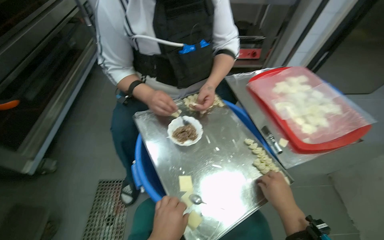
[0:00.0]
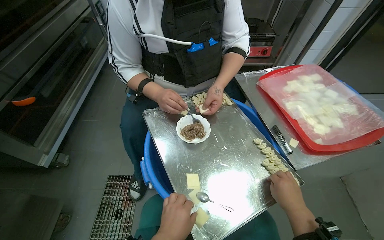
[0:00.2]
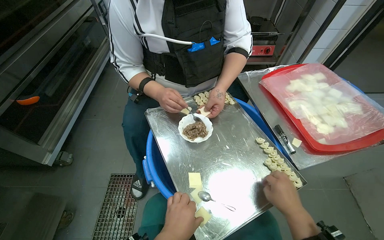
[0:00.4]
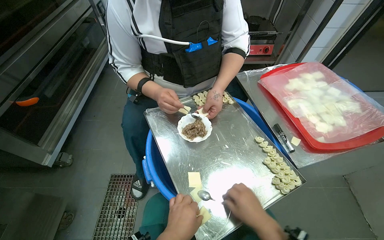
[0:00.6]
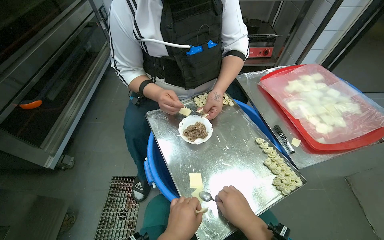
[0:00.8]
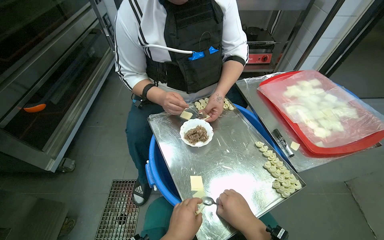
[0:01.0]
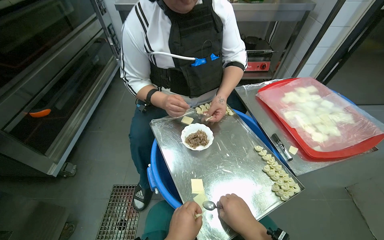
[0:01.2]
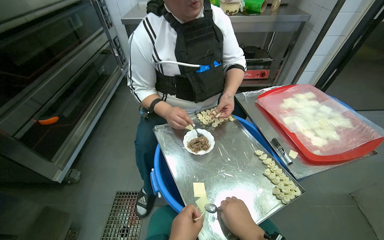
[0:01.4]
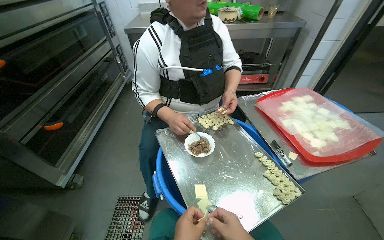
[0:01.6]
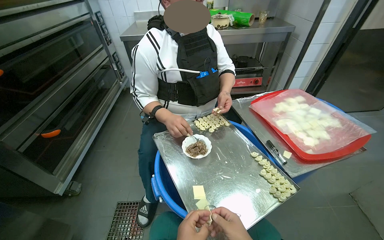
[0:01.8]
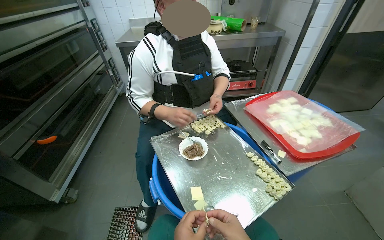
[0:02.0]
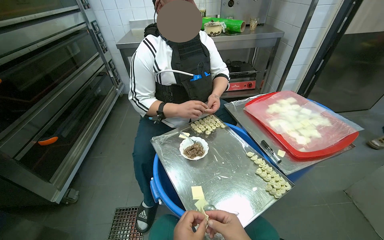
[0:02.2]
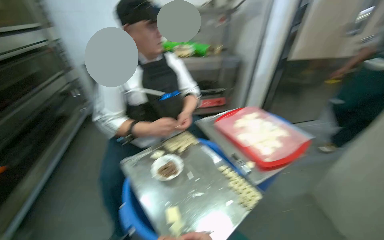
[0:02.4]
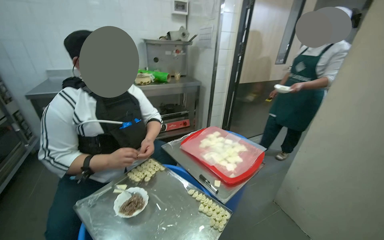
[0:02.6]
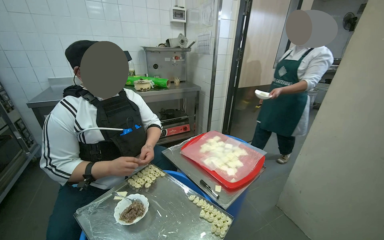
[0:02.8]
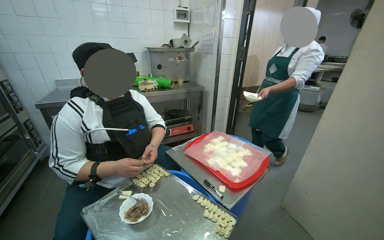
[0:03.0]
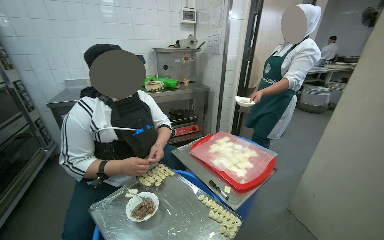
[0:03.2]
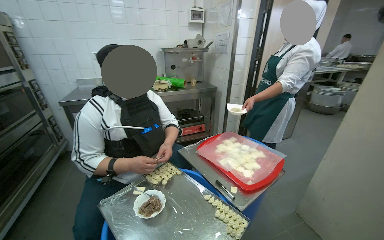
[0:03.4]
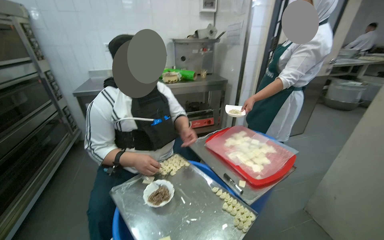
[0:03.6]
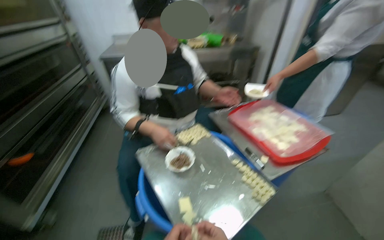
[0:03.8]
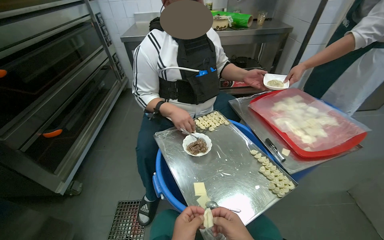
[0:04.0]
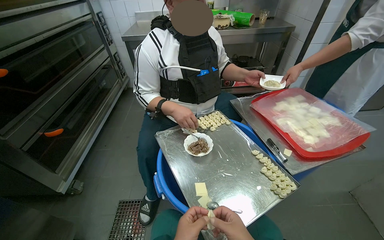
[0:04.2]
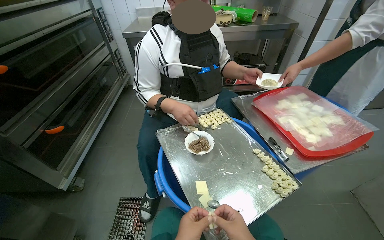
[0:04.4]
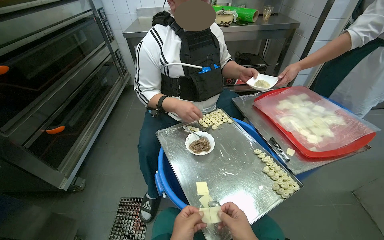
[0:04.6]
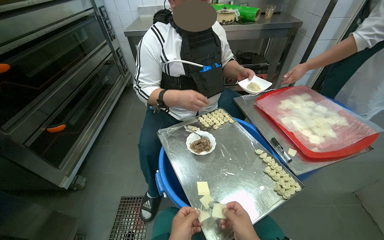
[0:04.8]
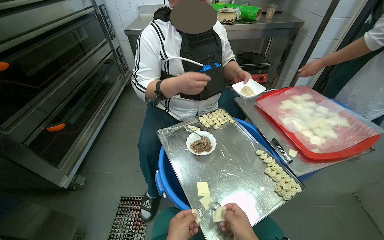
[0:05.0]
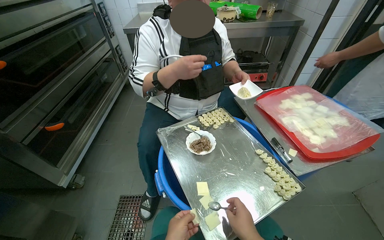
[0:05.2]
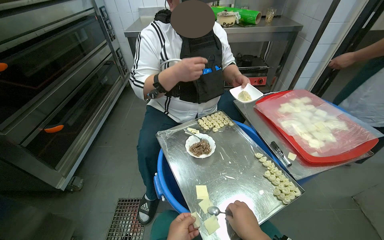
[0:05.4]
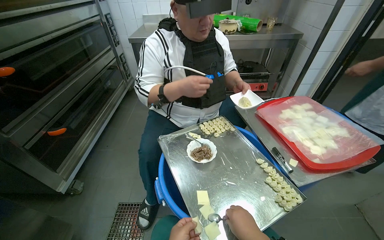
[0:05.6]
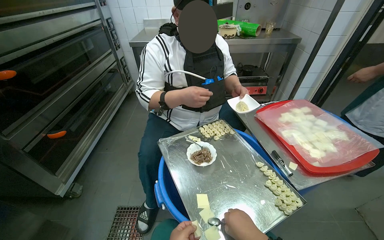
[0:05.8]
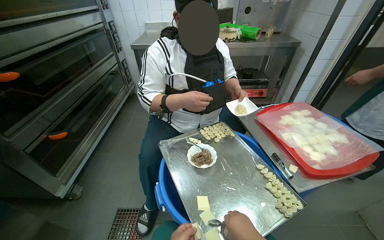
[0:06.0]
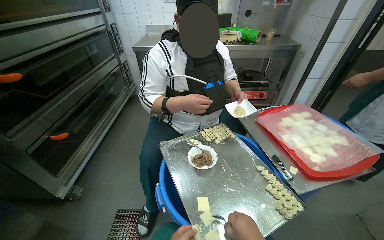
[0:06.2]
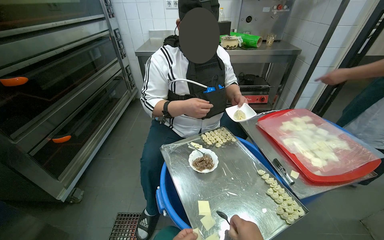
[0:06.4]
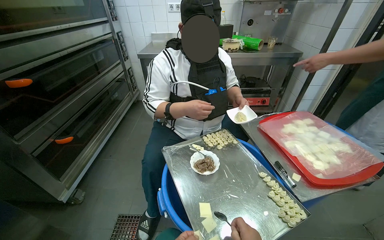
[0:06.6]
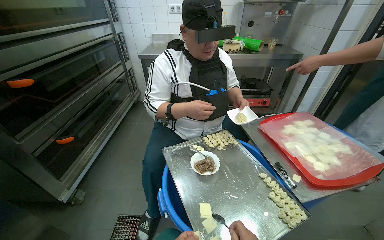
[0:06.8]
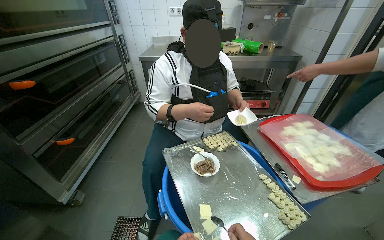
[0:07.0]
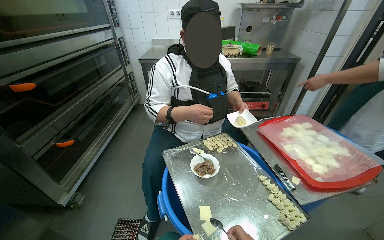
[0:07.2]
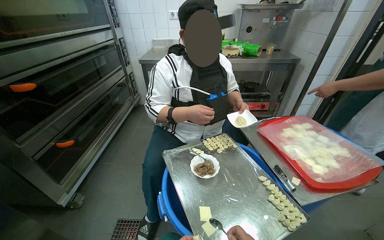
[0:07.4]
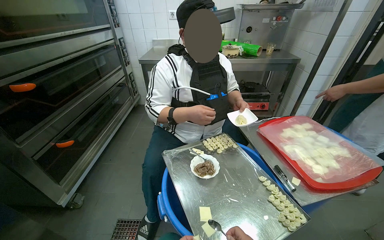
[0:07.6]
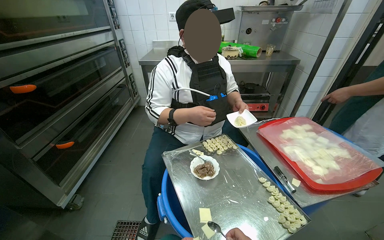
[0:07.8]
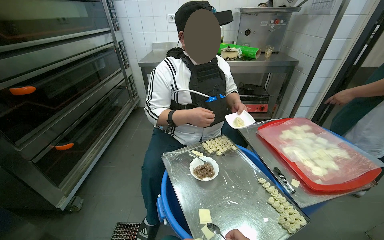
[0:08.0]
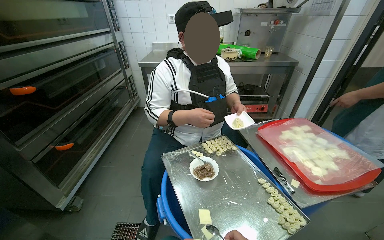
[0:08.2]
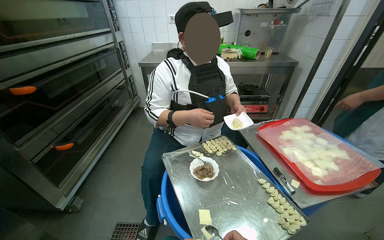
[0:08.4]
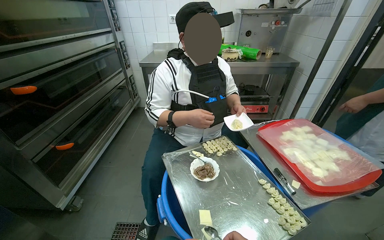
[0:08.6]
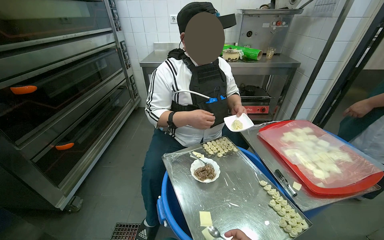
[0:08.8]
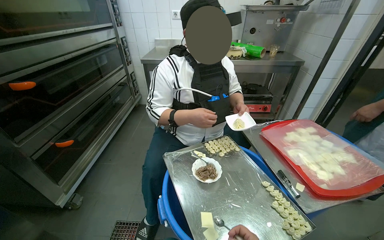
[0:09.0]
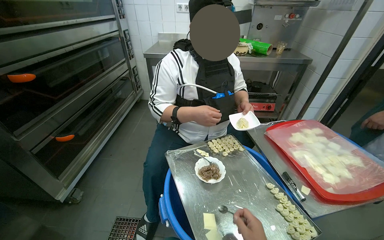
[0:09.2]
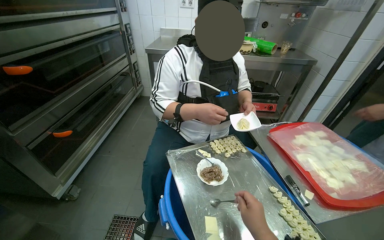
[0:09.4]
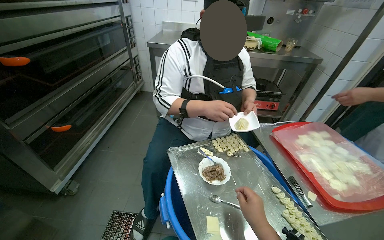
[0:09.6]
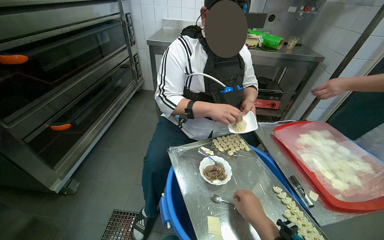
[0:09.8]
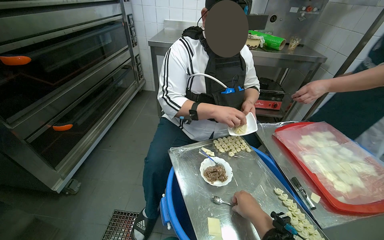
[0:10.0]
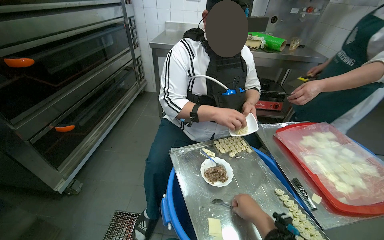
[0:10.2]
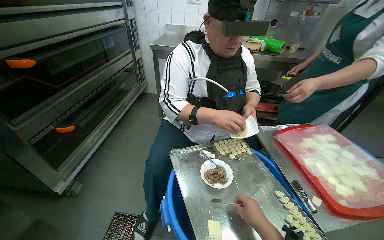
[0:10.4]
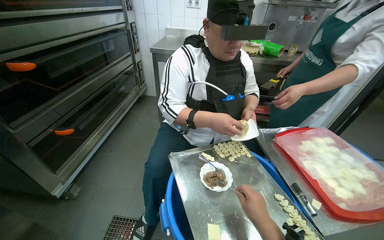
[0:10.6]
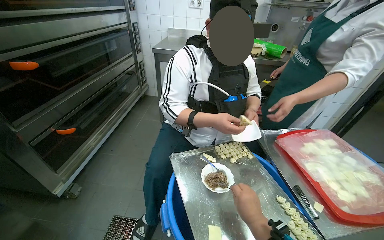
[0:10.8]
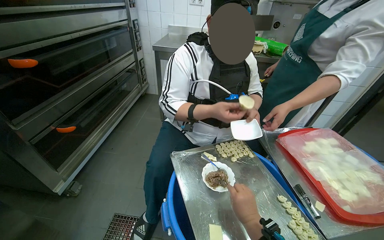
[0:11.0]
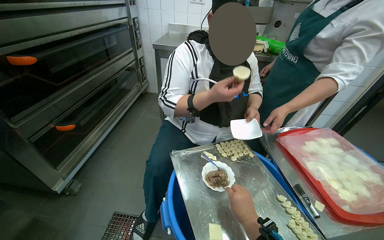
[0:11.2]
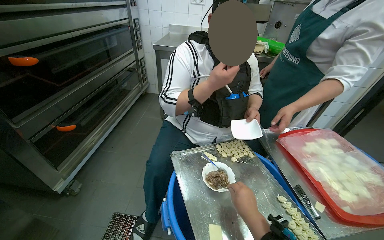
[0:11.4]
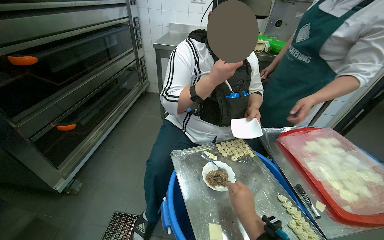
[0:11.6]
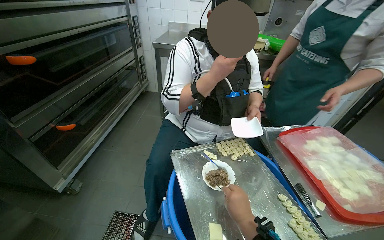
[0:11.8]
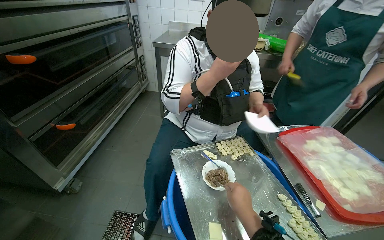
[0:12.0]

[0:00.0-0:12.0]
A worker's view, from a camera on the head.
Job: preparing food.
The whole recording: Preparing dumplings with filling. The worker continues to prepare dumplings by adding filling to dough pieces and shaping them.
0:01.6 to 0:03.0: The wearer's head swings roughly 25 degrees to the right. The wearer looks about 20 degrees further upward.
0:03.0 to 0:04.4: The wearer looks some 25 degrees further to the left. The view tilts approximately 20 degrees downward.

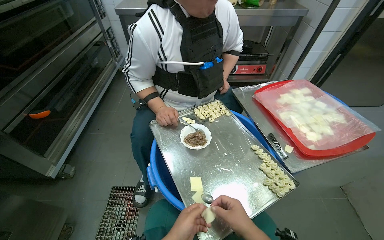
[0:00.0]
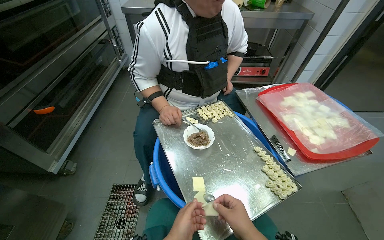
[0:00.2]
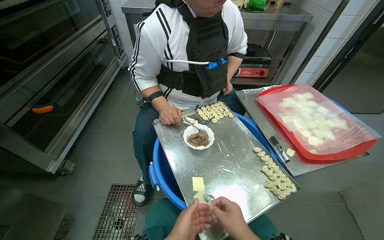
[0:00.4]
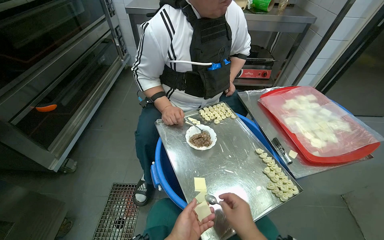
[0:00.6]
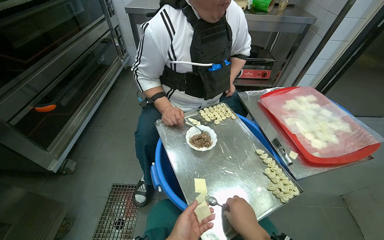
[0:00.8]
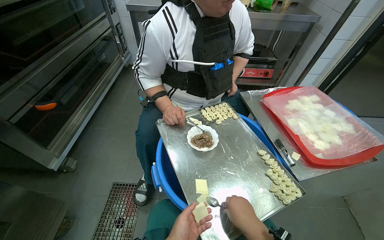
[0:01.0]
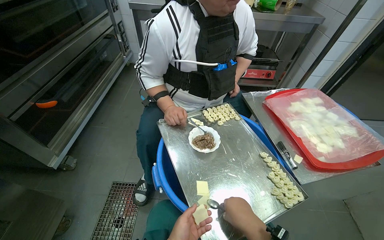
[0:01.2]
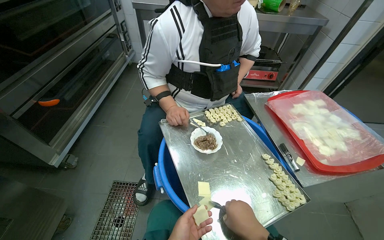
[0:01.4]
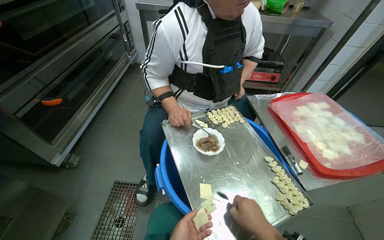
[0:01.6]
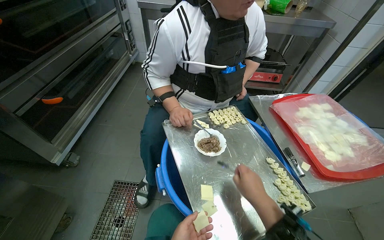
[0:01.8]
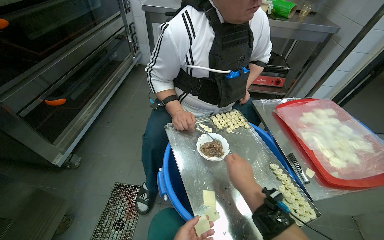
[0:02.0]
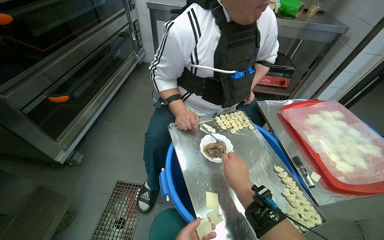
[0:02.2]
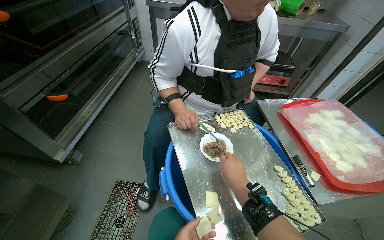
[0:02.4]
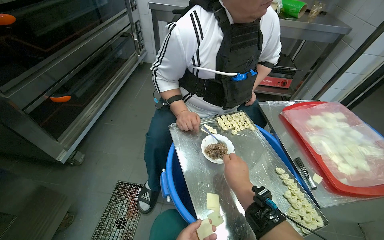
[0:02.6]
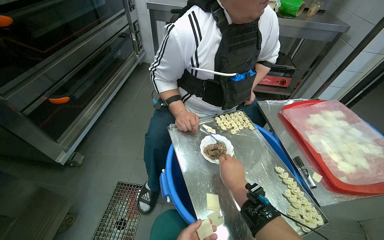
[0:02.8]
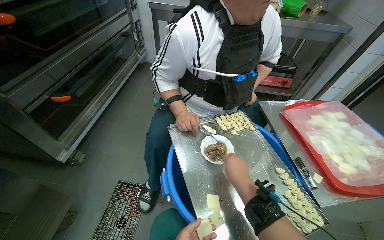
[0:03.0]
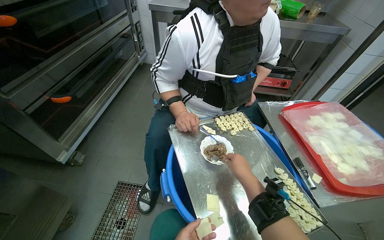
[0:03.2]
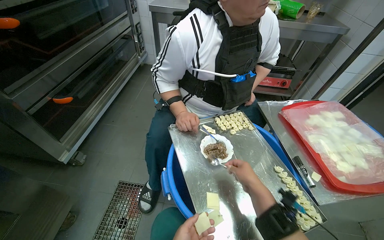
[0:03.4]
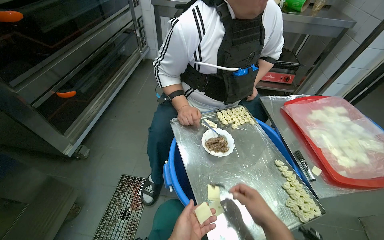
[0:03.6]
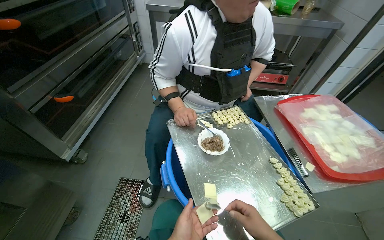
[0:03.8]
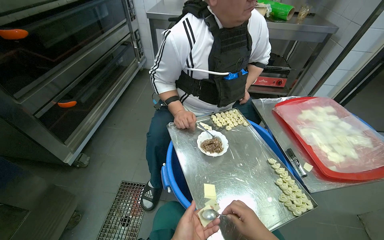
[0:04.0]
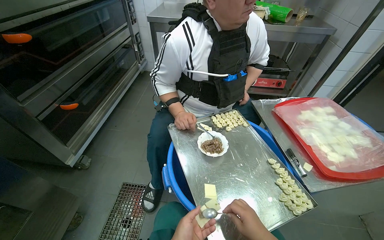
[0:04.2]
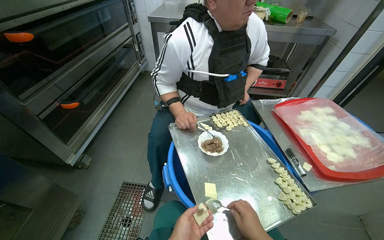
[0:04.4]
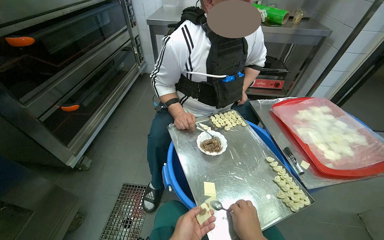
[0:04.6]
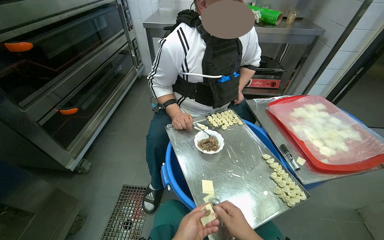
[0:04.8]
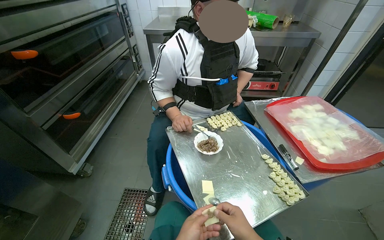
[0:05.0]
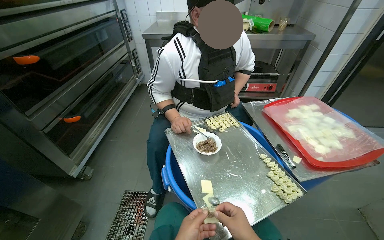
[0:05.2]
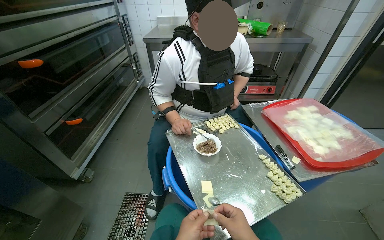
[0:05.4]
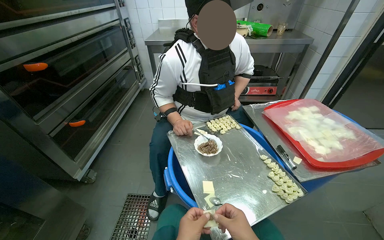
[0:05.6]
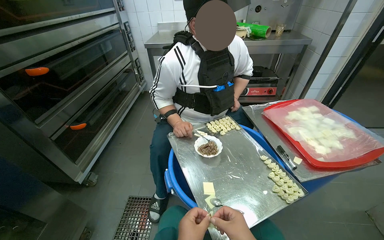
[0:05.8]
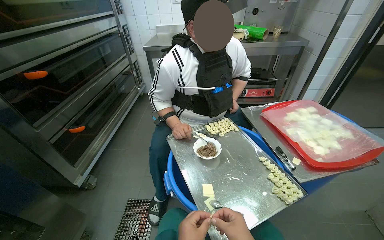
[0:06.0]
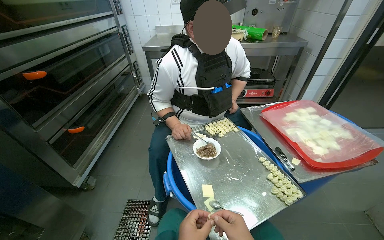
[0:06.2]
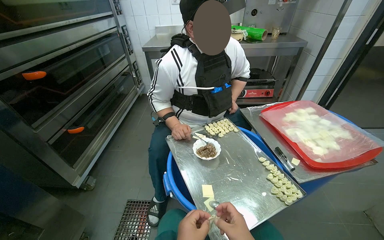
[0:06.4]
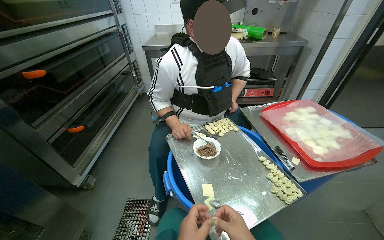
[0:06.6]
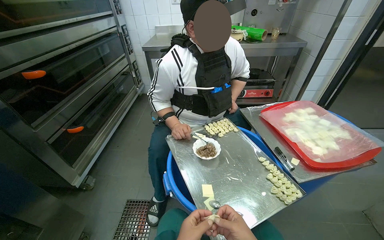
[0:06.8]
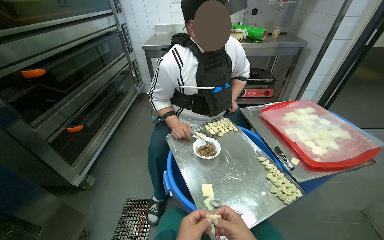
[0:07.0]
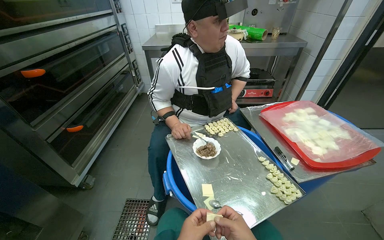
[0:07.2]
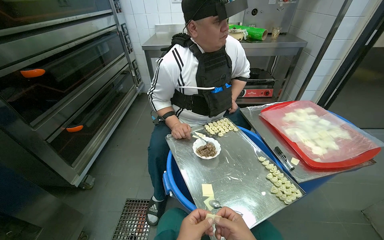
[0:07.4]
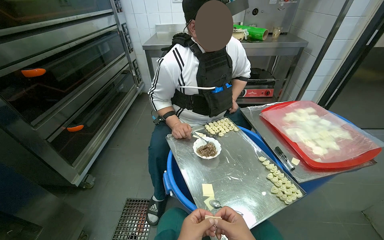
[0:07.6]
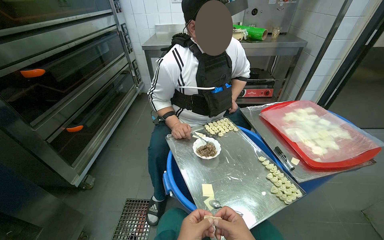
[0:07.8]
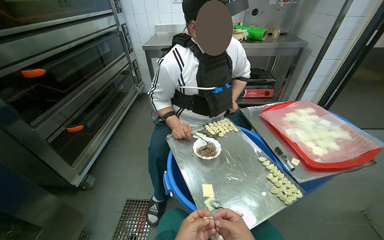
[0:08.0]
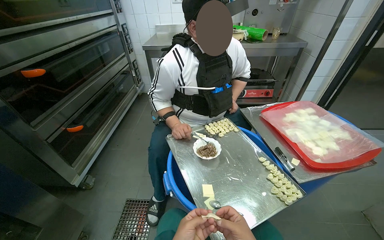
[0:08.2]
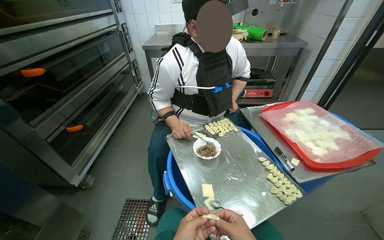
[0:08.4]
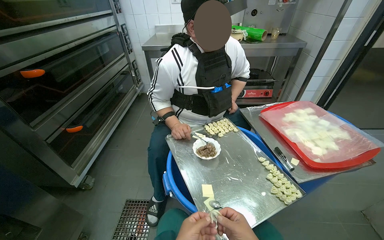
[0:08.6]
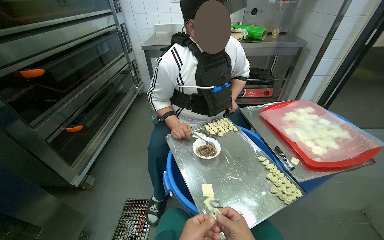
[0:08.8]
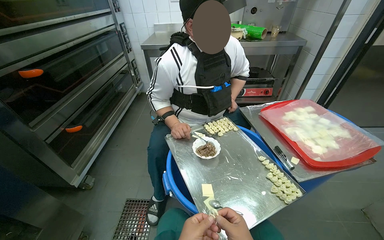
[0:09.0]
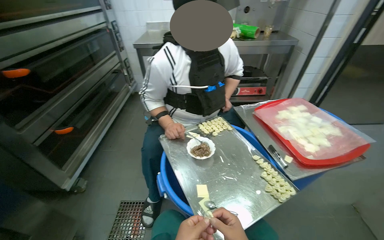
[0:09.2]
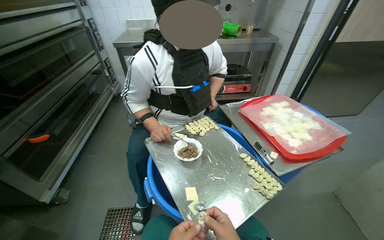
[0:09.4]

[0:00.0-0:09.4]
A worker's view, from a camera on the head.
Job: preparing food.
The whole recording: Preparing dumplings with filling. The worker continues to prepare dumplings by adding filling to dough pieces and shaping them.
0:01.6 to 0:03.2: The right hand is displaced up the picture and farther from the camera by approximately 20 cm.
